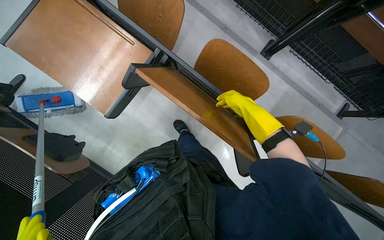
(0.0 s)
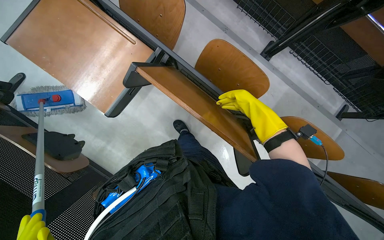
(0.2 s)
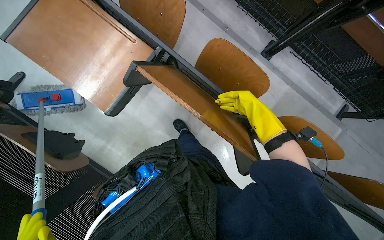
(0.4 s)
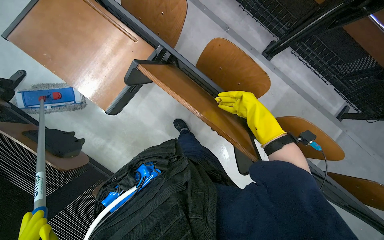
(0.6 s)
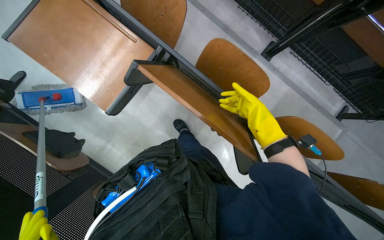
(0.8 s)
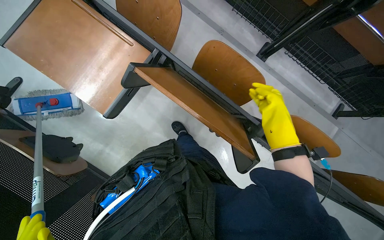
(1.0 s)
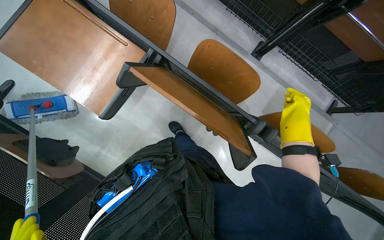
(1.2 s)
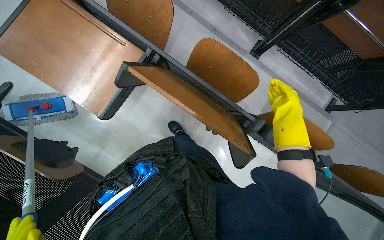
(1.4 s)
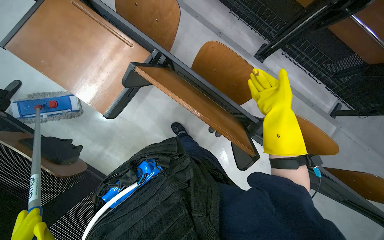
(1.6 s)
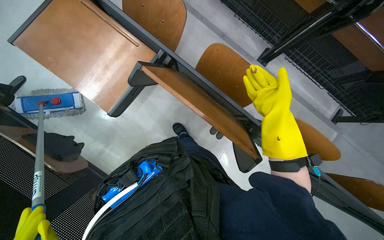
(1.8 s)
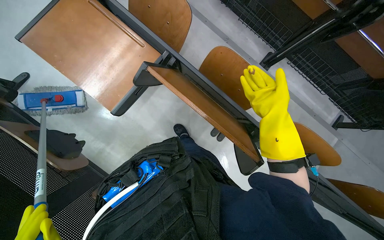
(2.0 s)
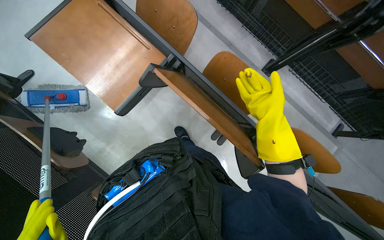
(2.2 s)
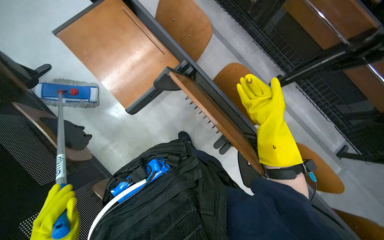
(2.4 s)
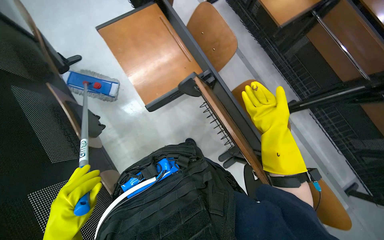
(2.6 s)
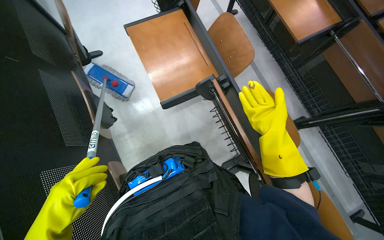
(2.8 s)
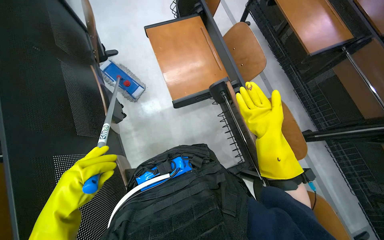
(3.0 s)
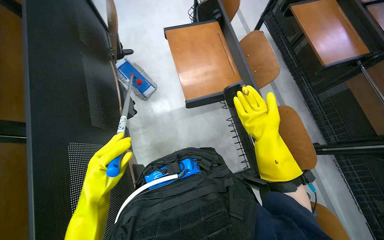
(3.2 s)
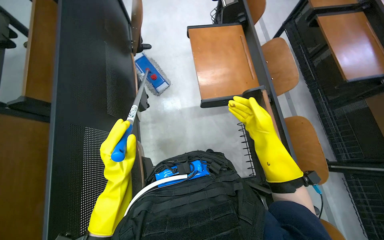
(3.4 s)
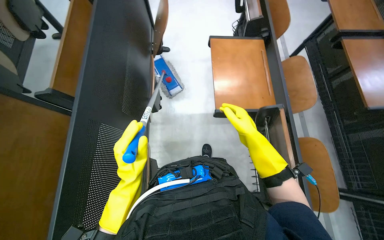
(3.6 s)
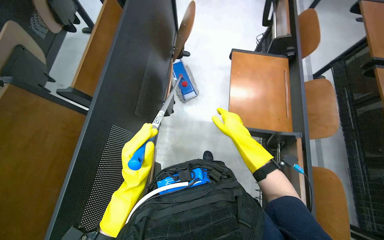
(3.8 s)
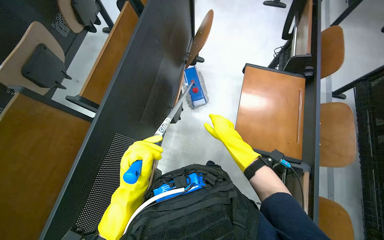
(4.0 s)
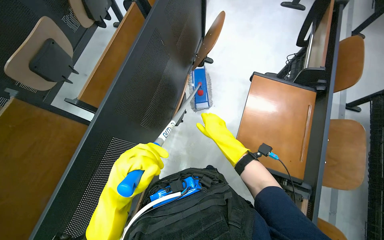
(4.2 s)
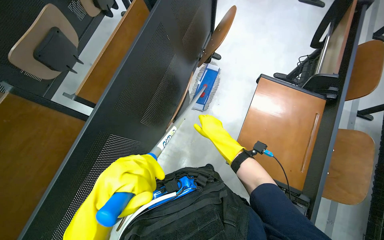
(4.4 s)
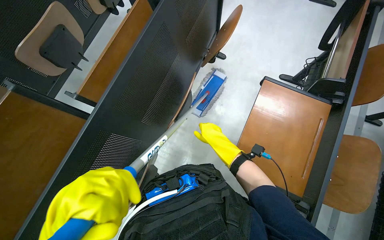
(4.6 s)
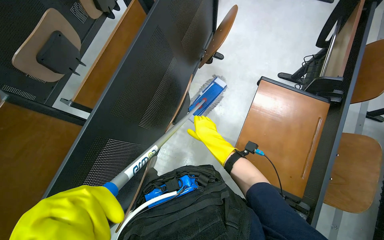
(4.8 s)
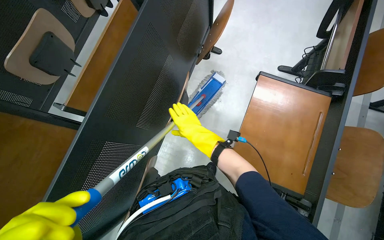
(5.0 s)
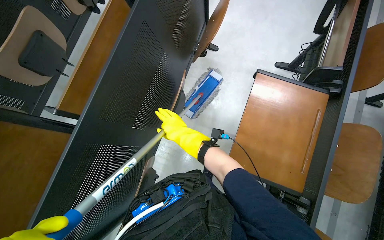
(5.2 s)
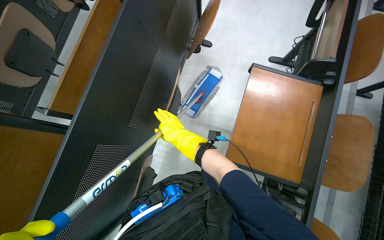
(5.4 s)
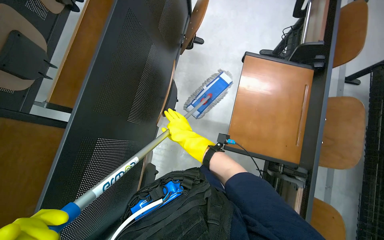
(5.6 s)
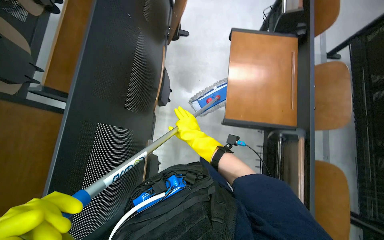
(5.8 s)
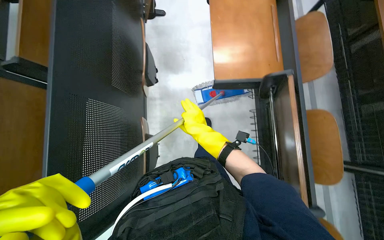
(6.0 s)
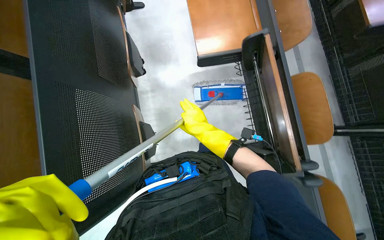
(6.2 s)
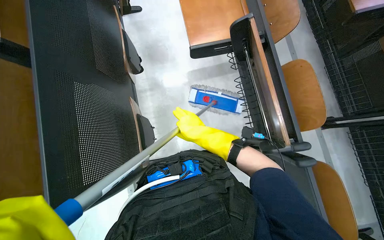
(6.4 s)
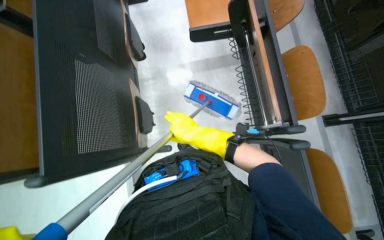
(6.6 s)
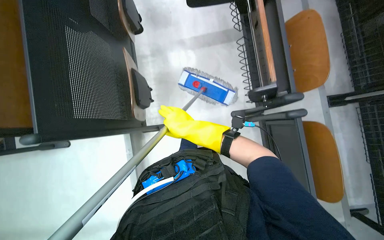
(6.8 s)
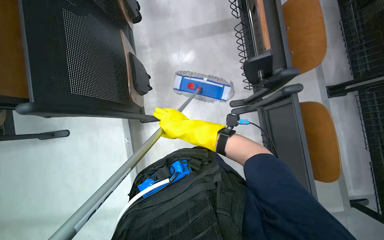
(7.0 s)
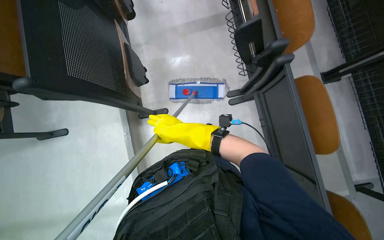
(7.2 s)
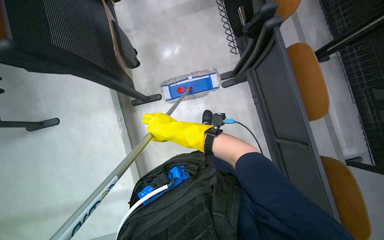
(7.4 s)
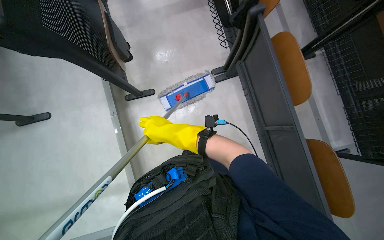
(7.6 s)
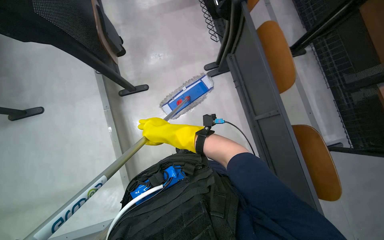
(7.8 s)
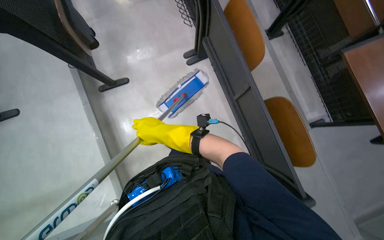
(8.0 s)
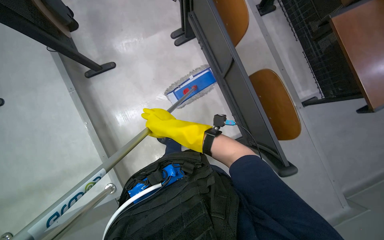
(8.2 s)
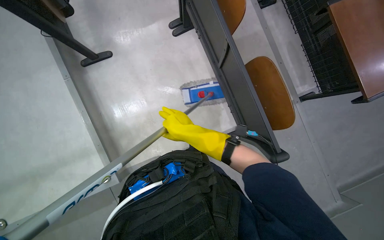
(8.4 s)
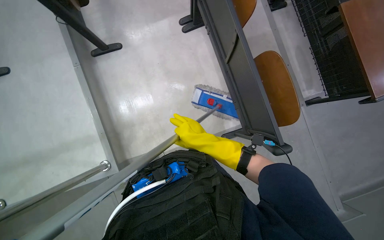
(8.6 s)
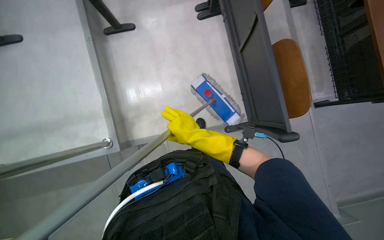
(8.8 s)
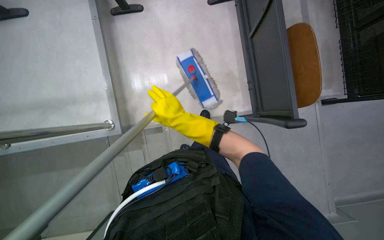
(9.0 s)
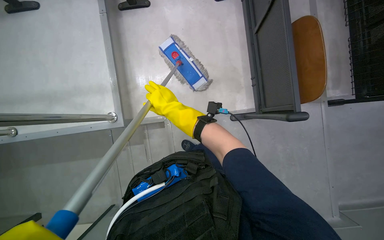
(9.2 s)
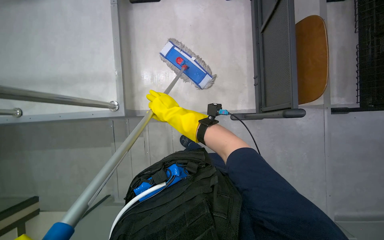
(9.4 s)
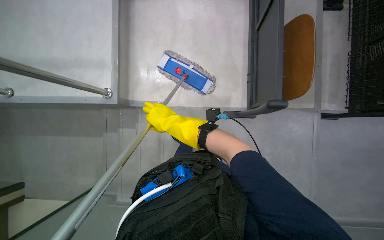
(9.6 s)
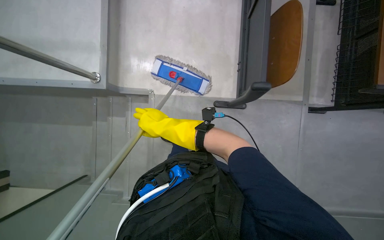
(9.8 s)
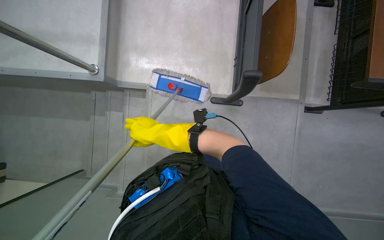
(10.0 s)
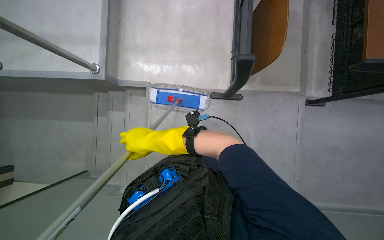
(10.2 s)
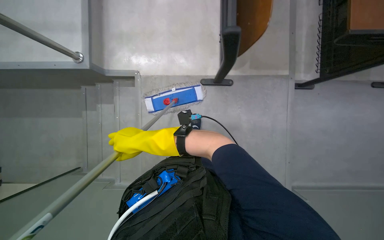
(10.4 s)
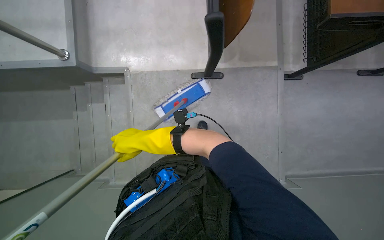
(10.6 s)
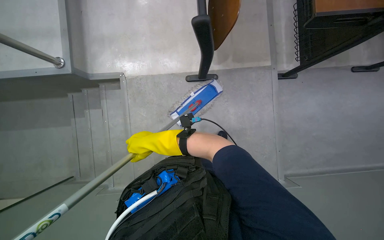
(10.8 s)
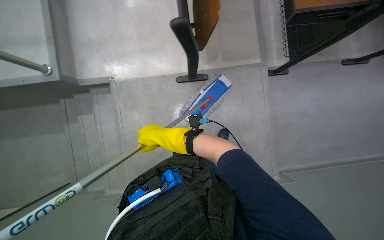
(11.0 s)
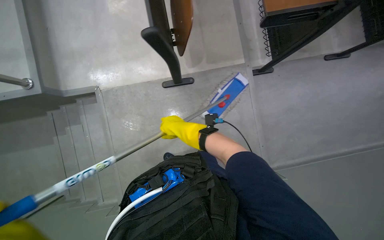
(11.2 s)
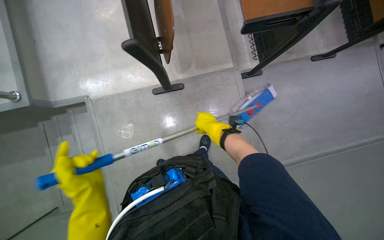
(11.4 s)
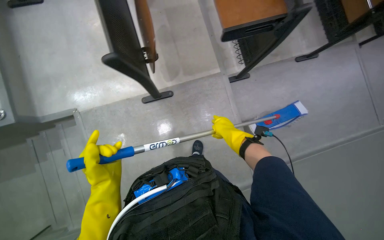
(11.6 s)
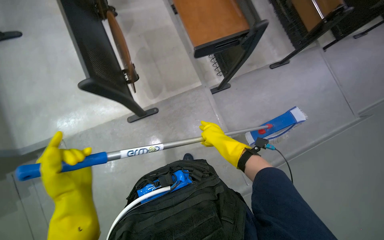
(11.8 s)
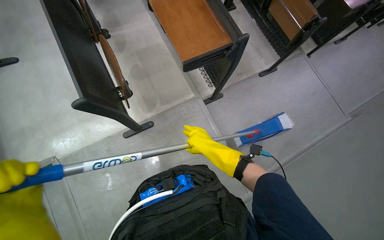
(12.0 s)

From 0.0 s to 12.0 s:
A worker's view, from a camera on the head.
Job: mopping floor.
The whole recording: Mopping lecture hall floor. The worker mops the floor in the lecture hall, moving between rows of desks.
From 0.0 s to 1.6 s: The right hand moves nearer to the camera, roughly 10 cm.
From 1.6 s to 3.0 s: The wearer looks about 15 degrees further upward. The scene turns roughly 35 degrees clockwise in the picture.
From 3.0 s to 4.4 s: The head rotates roughly 45 degrees to the left. The right hand goes some 35 cm to the left and farther from the camera.
From 4.4 s to 6.0 s: Everything in view rotates approximately 25 degrees counterclockwise.
From 6.0 s to 7.6 s: The head travels approximately 80 cm.
From 7.6 s to 9.0 s: The camera travels some 60 cm.
From 9.0 s to 10.4 s: The camera is carried some 60 cm.
From 10.4 s to 12.0 s: The camera travels to the right, about 40 cm. Everything in view rotates about 30 degrees counterclockwise.

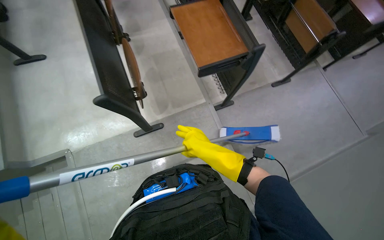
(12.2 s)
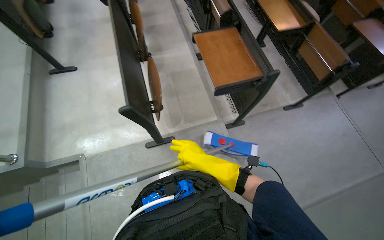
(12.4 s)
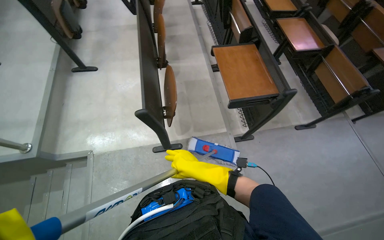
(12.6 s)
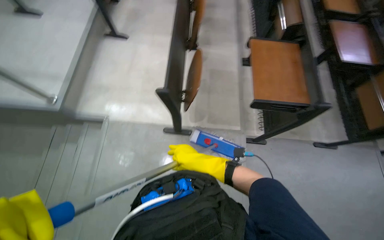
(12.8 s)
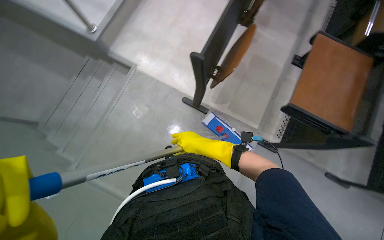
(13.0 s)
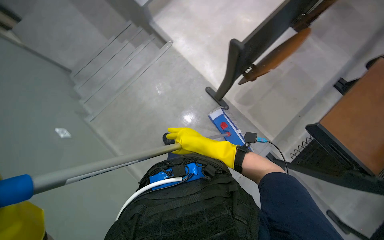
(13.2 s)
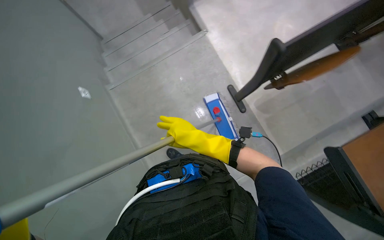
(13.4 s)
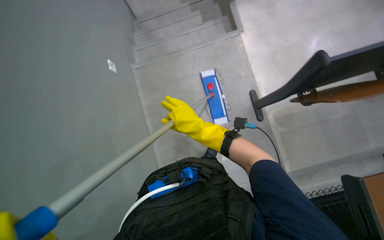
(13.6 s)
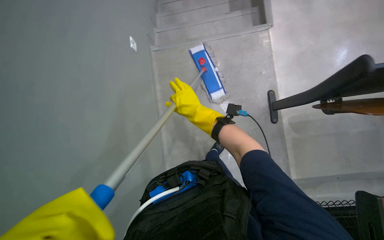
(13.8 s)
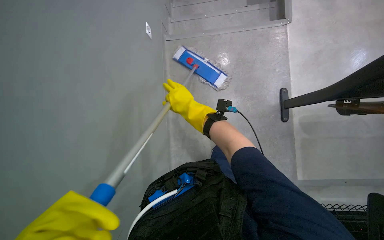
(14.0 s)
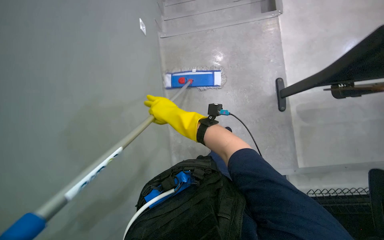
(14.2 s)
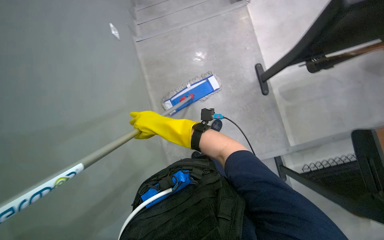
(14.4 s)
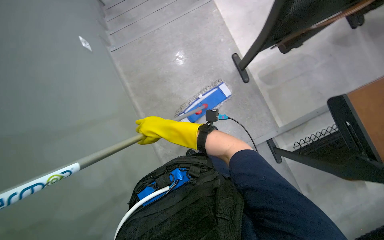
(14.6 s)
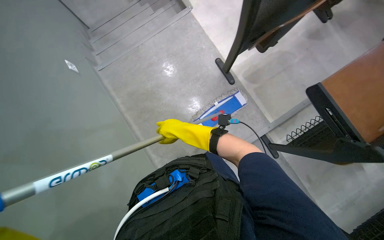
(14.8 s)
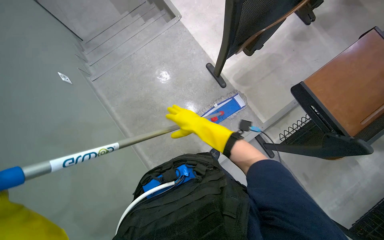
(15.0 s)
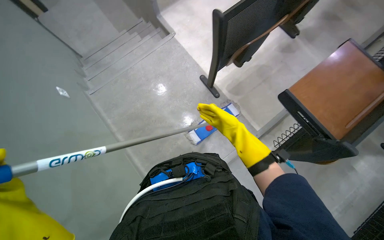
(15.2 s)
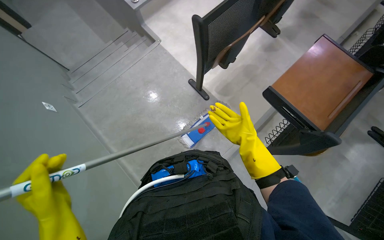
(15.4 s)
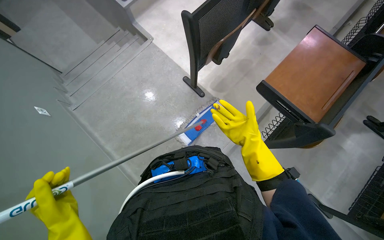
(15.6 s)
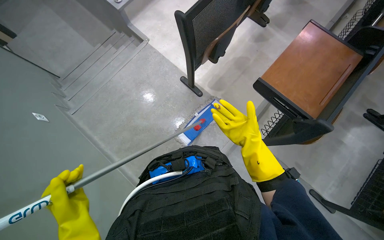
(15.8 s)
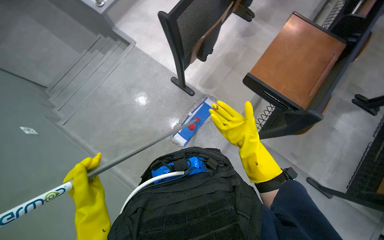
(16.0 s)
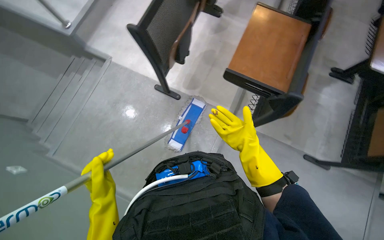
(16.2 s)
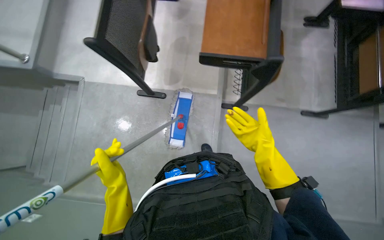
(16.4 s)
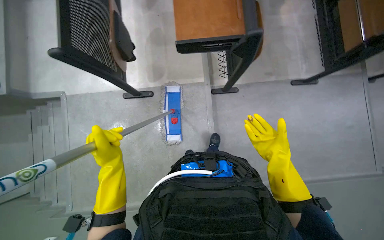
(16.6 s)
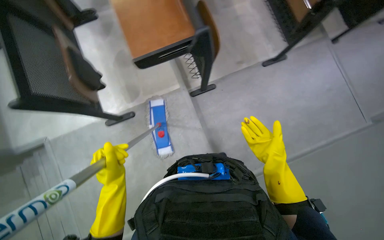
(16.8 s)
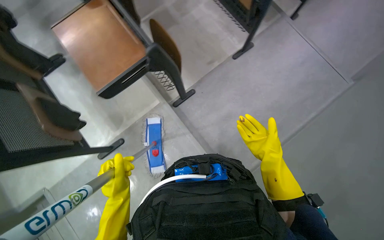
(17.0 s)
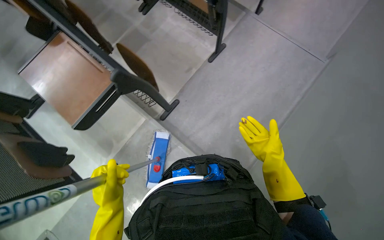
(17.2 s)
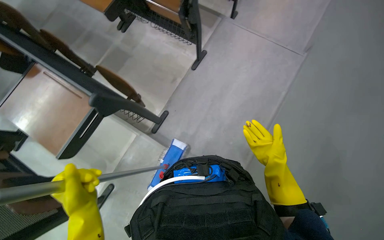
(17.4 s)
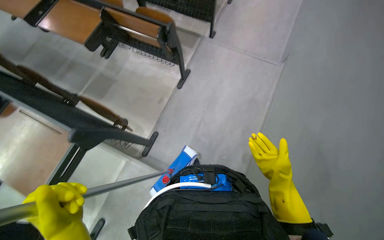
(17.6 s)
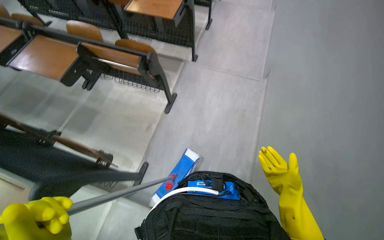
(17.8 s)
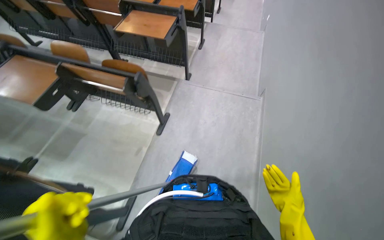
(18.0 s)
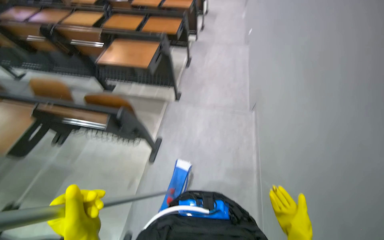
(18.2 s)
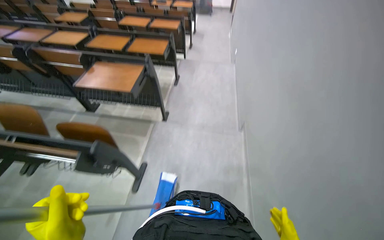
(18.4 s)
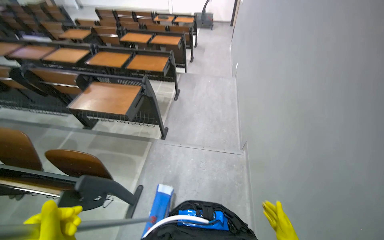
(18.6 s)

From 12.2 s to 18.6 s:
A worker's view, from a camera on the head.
Job: mopping floor.
The whole recording: Mopping lecture hall floor. The worker mops the floor in the lecture hall, moving between rows of desks.
From 12.2 s to 13.8 s: The wearer's head swings approximately 105 degrees to the left. The camera pitches downward, by roughly 15 degrees.
From 13.8 s to 15.4 s: Everything in view rotates roughly 30 degrees counterclockwise. The right hand moves to the right and down the picture, approximately 60 cm.
From 15.4 s to 17.0 s: The head turns to the right by approximately 85 degrees.
From 17.0 s to 18.6 s: The camera travels some 80 cm. The head rotates some 45 degrees to the right. The camera pitches upward, by about 35 degrees.
